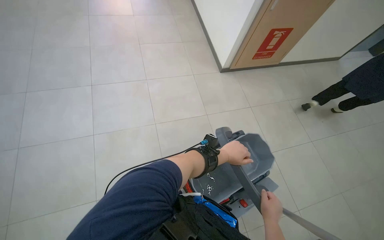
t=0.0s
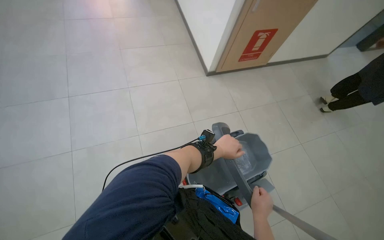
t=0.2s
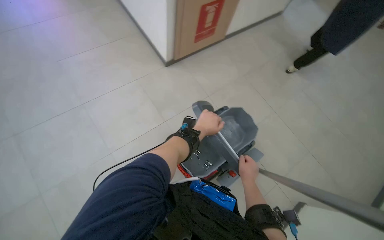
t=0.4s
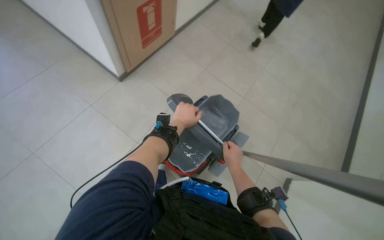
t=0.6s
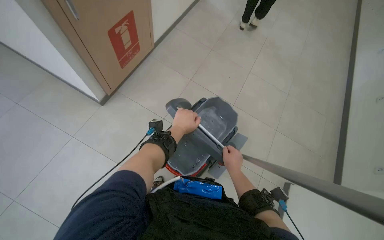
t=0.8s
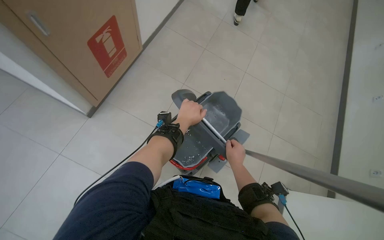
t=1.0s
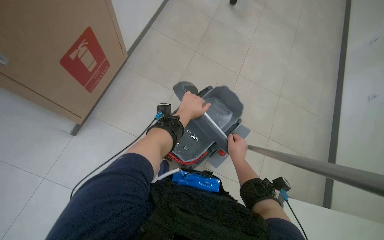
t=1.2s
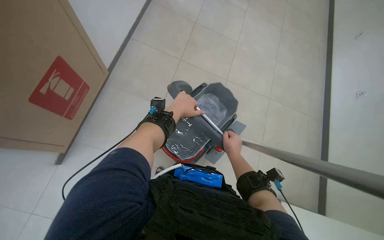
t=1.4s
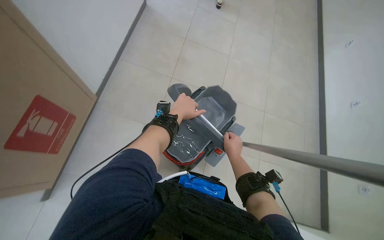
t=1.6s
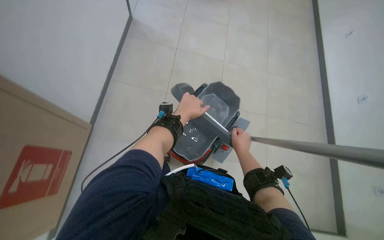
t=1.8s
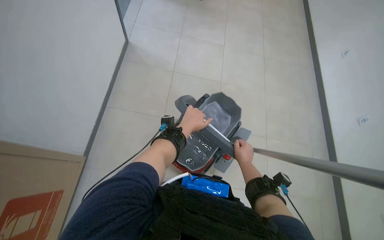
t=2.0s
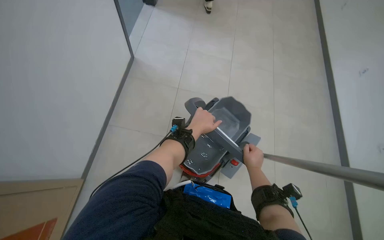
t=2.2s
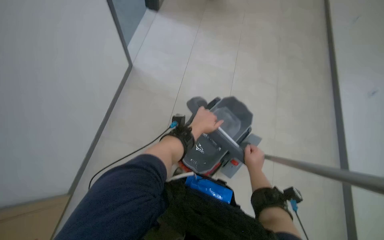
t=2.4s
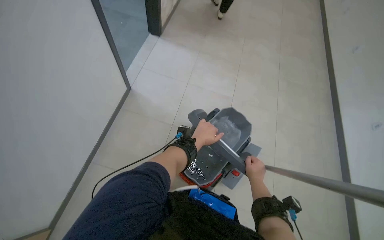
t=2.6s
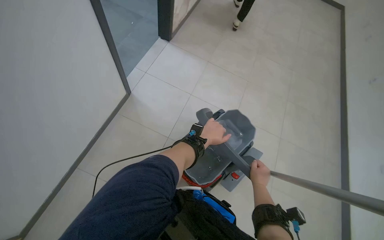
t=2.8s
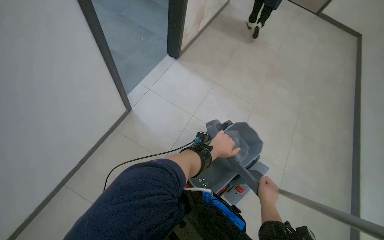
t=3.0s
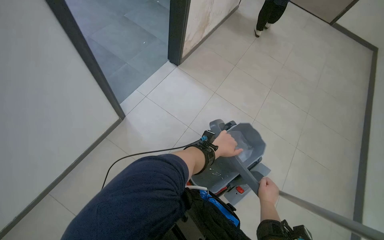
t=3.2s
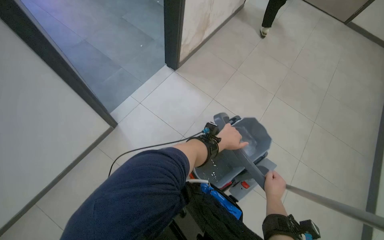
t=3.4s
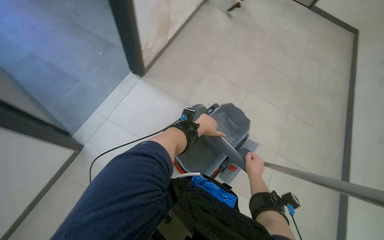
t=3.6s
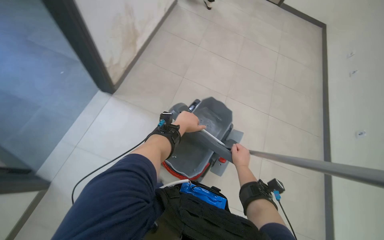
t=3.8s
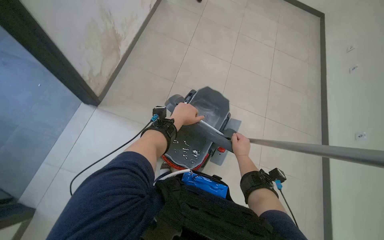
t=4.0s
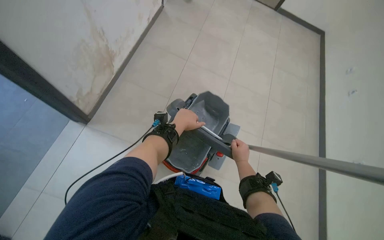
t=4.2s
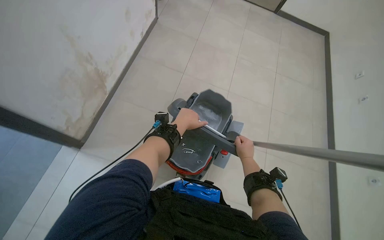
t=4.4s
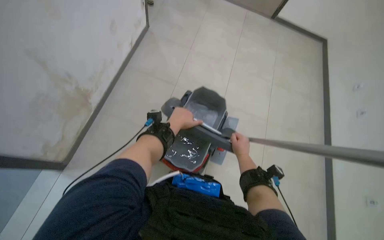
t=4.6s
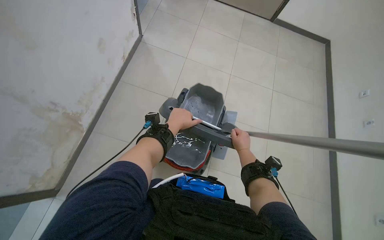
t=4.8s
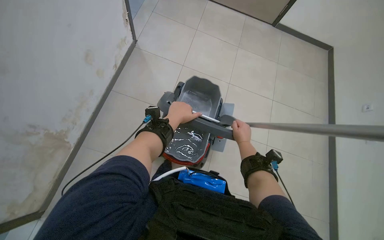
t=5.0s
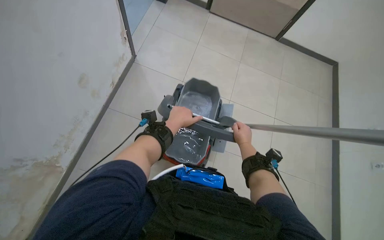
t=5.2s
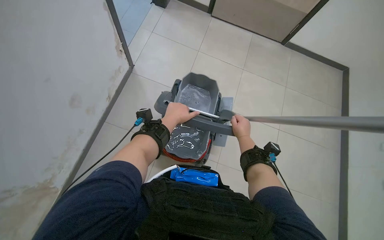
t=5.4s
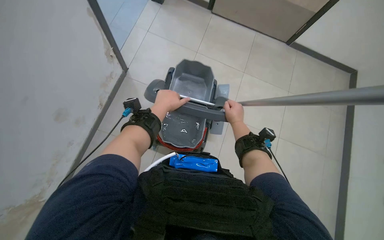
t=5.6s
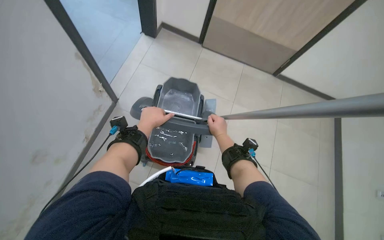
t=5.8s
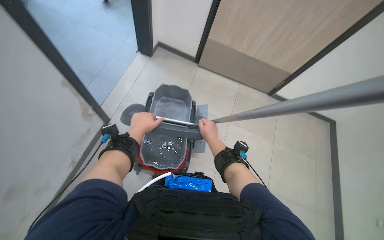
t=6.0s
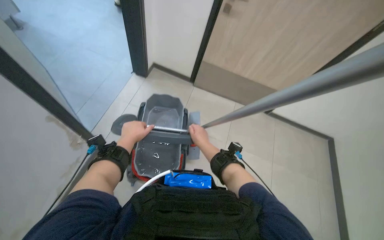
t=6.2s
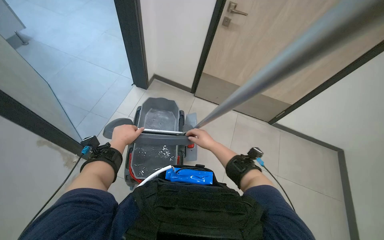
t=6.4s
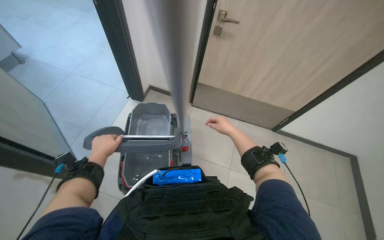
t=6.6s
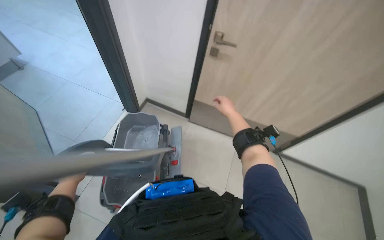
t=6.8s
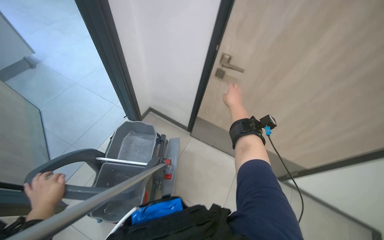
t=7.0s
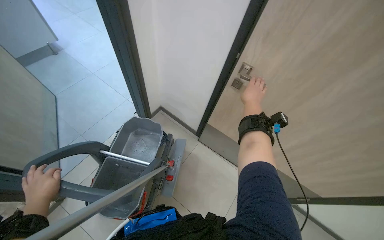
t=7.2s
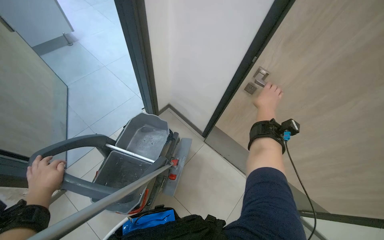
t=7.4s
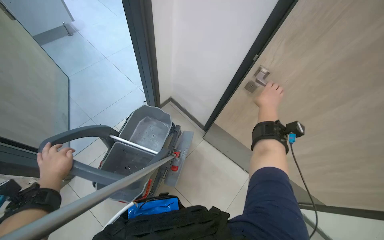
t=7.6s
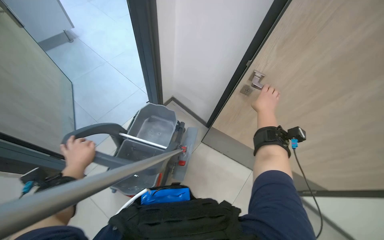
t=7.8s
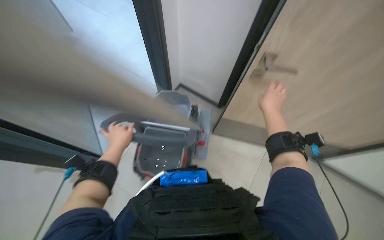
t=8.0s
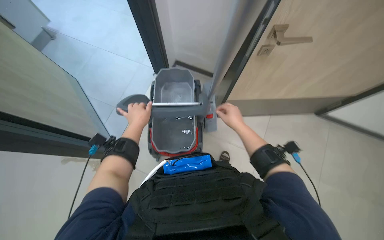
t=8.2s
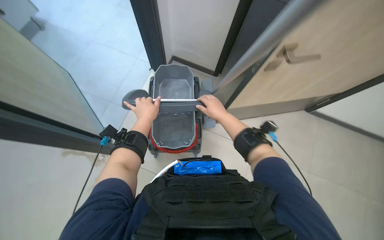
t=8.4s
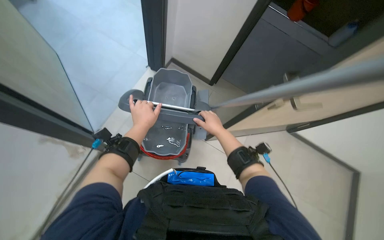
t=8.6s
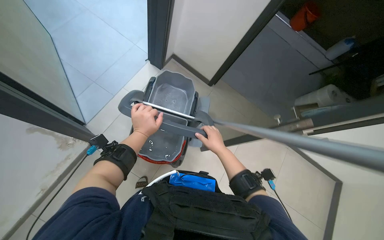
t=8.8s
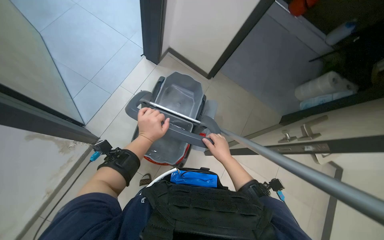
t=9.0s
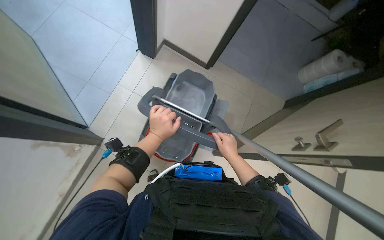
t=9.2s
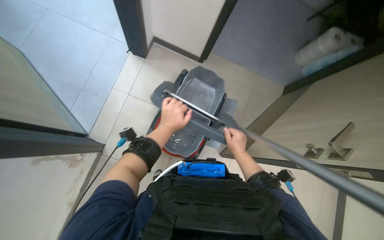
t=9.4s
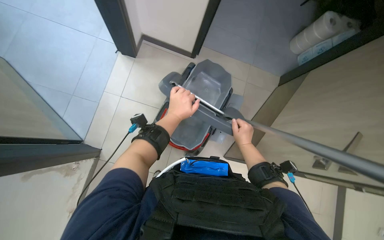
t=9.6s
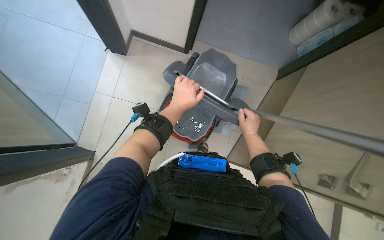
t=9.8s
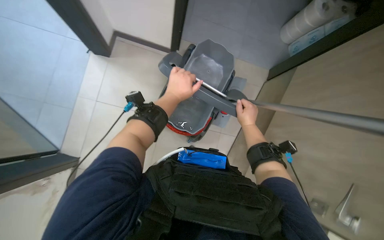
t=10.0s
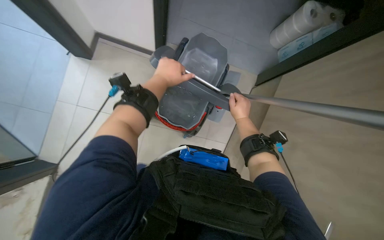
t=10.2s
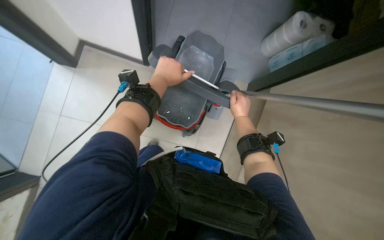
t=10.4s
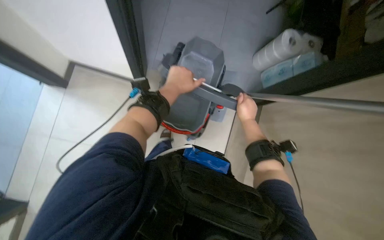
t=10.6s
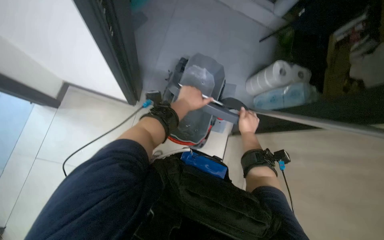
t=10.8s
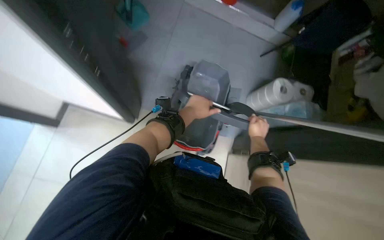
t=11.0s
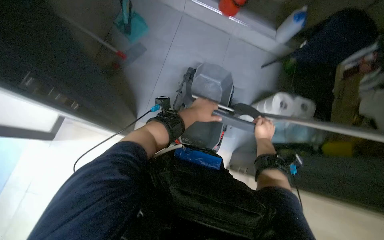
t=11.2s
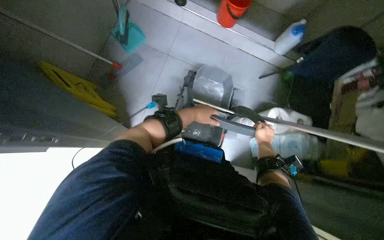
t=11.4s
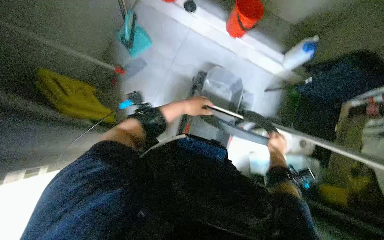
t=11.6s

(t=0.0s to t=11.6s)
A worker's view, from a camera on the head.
Job: preparing cleaning supplies.
The whole recording: Moving cleaning cart. The worker pushes the cleaning cart through a hallway and into a room.
t=0.0s - t=1.4s: The head turns to the right by roughly 60 degrees.
t=1.4s - t=2.8s: The view tilts roughly 15 degrees upward.
t=5.8s - t=7.2s: The view tips upward by about 30 degrees. The right hand heads up the picture and to the right, covering some 40 cm; the left hand shifts roughly 15 cm down the picture and to the left.
t=7.2s - t=8.8s: The right hand shifts approximately 20 cm to the left. Meanwhile the left hand moves up the picture and to the right, about 25 cm.
t=8.8s - t=10.2s: The right hand heads to the right, covering approximately 10 cm. The left hand heads up the picture and to the right, covering approximately 15 cm.
t=10.2s - t=11.6s: The view tips upward by some 20 degrees. The right hand is displaced farther from the camera and to the right by some 25 cm; the left hand shifts about 20 cm farther from the camera.

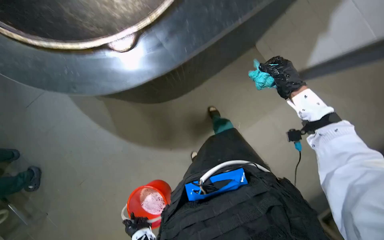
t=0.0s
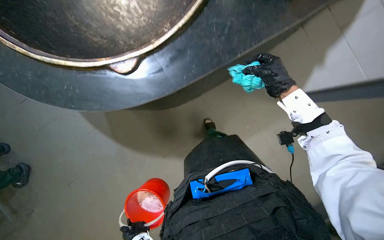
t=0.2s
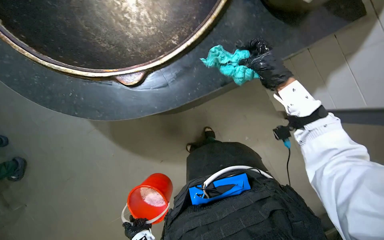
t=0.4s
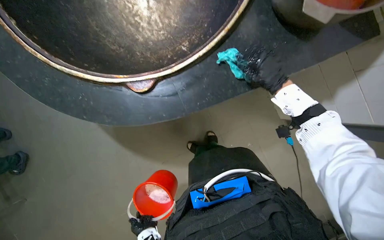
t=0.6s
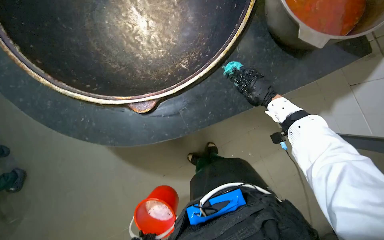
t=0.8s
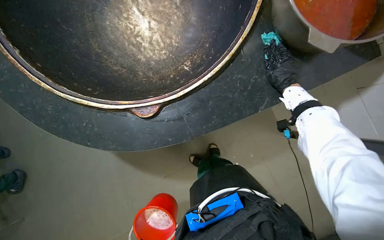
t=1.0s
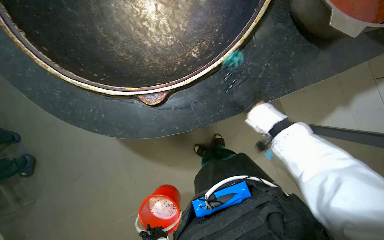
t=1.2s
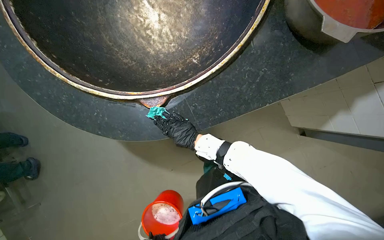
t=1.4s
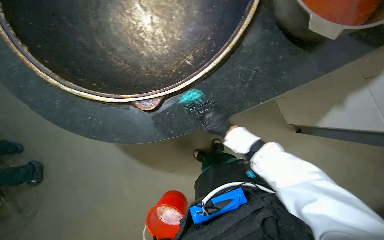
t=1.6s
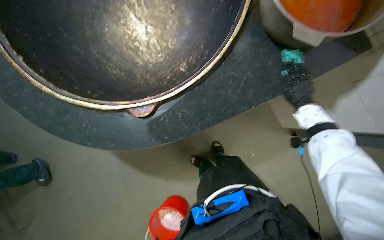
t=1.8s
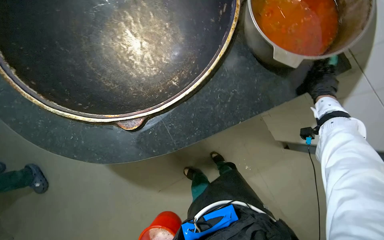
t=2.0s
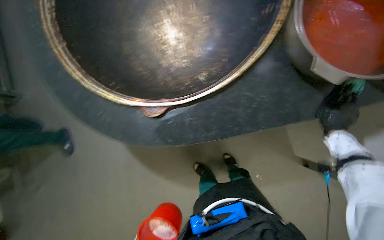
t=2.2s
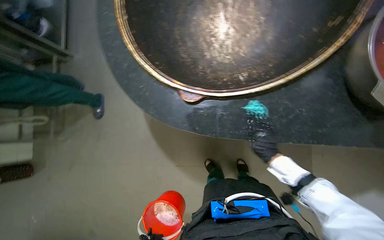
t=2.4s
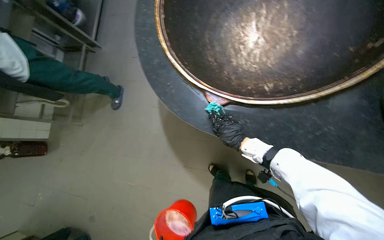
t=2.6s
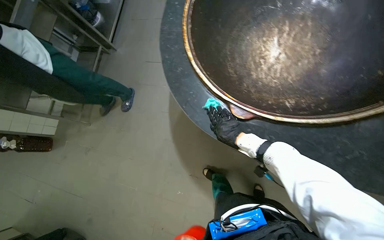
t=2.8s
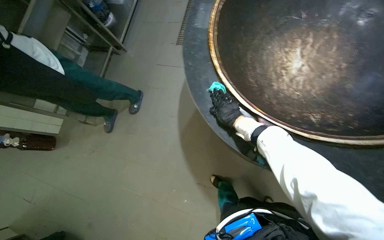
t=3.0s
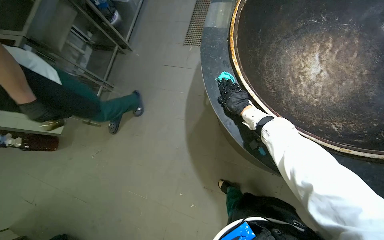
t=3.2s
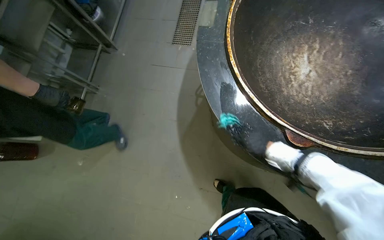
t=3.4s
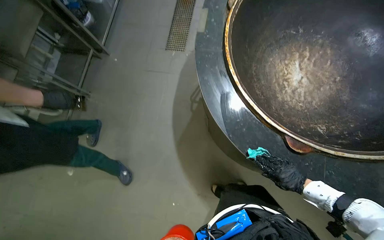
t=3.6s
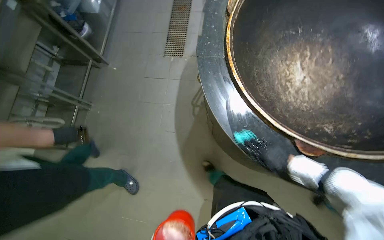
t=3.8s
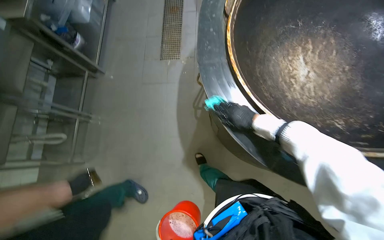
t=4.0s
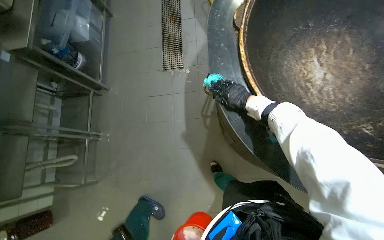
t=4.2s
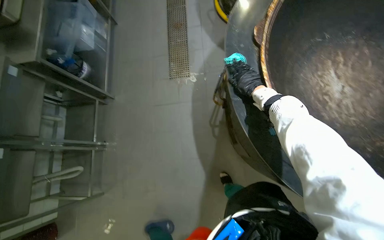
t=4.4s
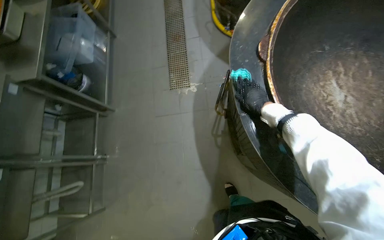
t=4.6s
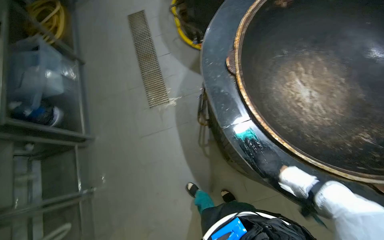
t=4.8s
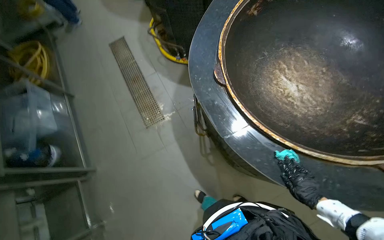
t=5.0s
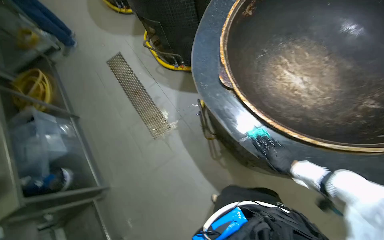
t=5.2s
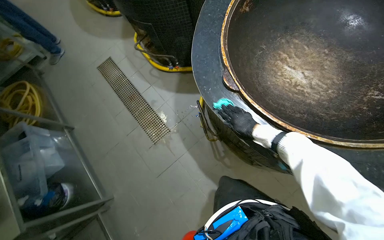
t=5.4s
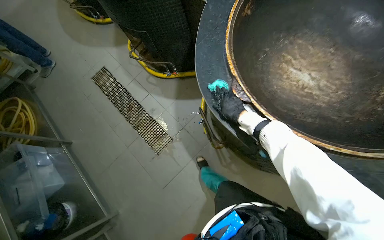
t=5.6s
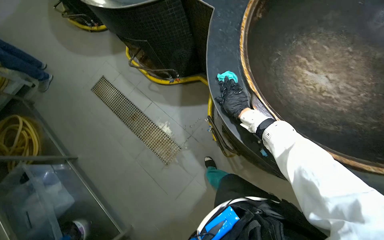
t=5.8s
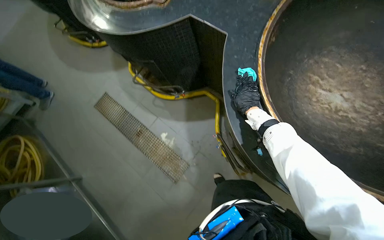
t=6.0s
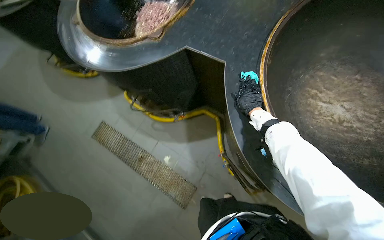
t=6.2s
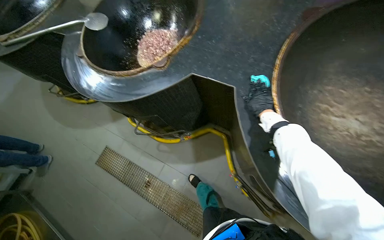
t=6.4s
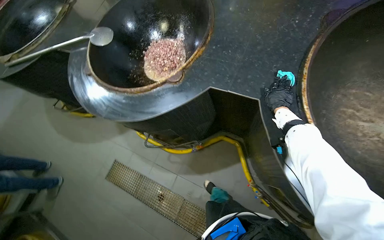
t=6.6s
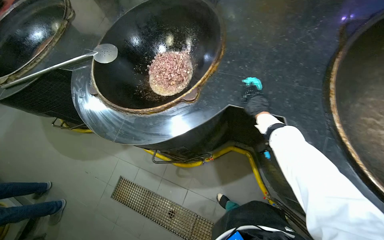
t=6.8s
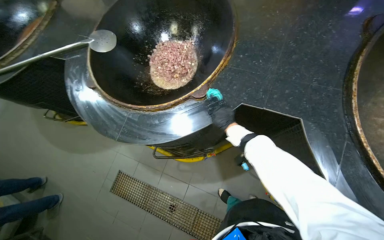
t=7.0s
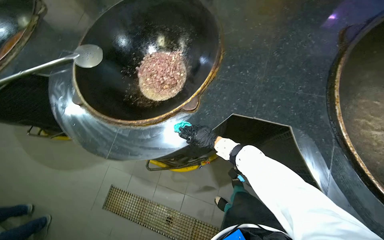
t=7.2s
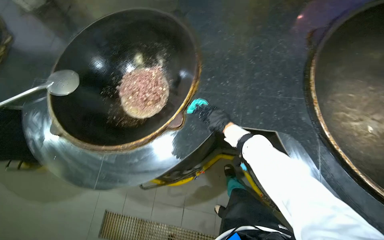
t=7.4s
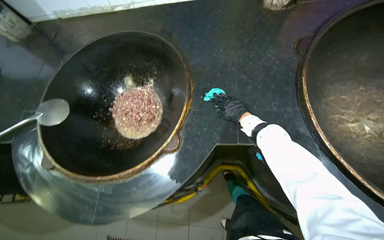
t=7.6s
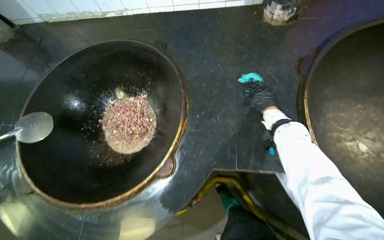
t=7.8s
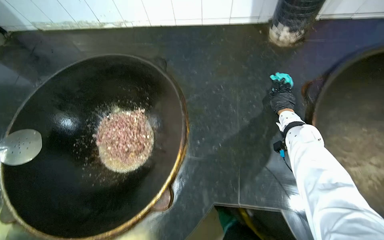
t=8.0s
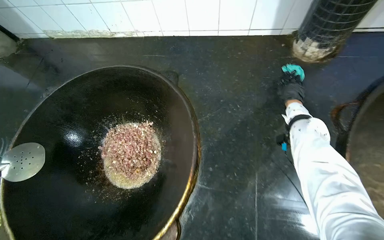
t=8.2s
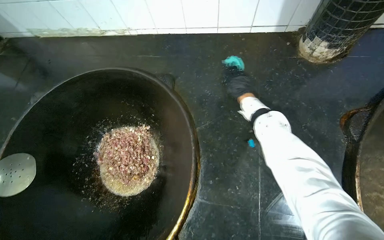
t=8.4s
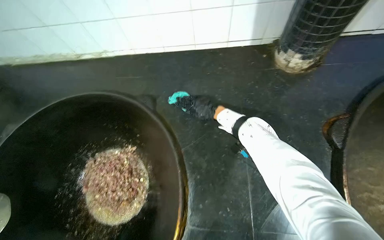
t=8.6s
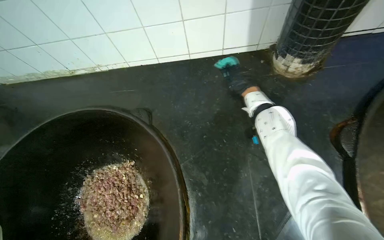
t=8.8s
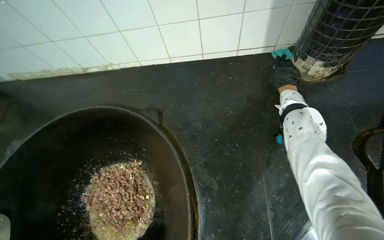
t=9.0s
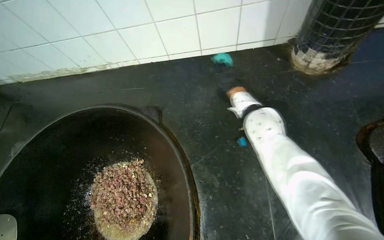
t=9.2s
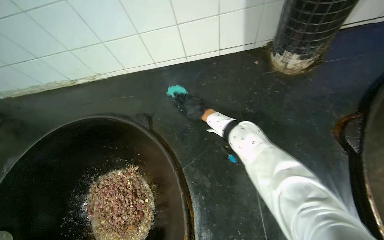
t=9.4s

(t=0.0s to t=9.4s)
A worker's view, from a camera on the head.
Job: wiping surfaces.
The whole recording: Wiping cooking surface. The worker wipes the surface around large cooking pots with a cleaning cloth.
t=1.6s - t=3.2s: The wearer looks about 45 degrees further to the left.
t=3.2s - t=4.8s: The camera is carried approximately 50 cm. The head turns to the right by some 35 degrees.
t=4.8s - t=6.2s: The camera travels approximately 60 cm. The scene rotates counterclockwise by about 40 degrees.
t=6.2s - t=7.8s: The head travels about 60 cm. The wearer looks roughly 30 degrees further to the right.
t=7.8s - t=9.4s: The camera travels roughly 40 cm.
